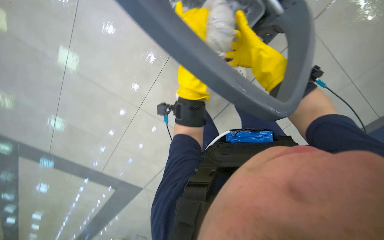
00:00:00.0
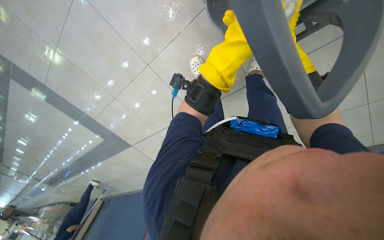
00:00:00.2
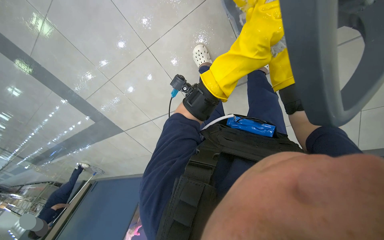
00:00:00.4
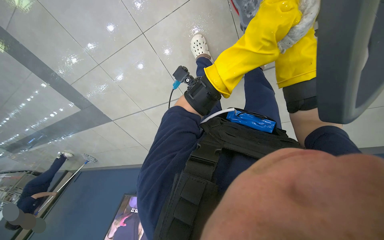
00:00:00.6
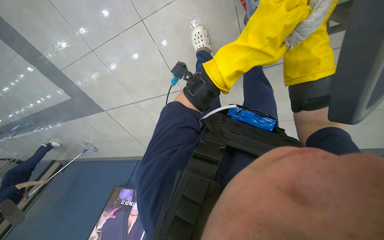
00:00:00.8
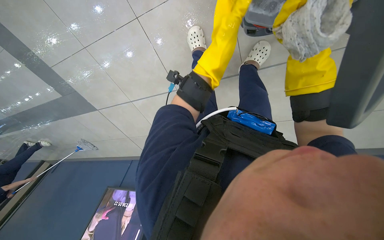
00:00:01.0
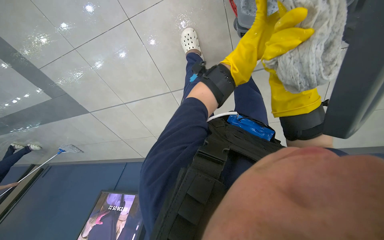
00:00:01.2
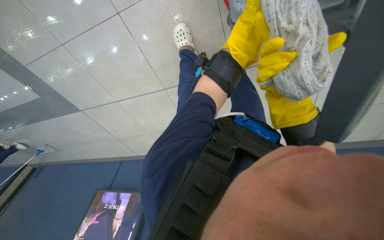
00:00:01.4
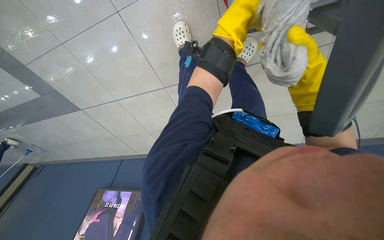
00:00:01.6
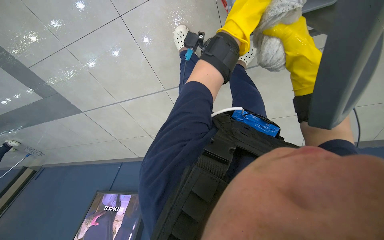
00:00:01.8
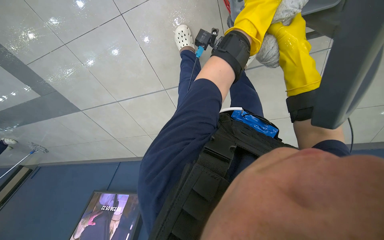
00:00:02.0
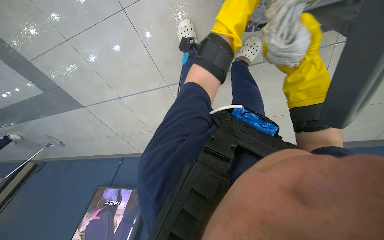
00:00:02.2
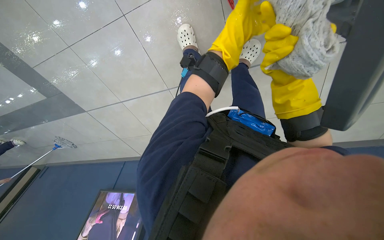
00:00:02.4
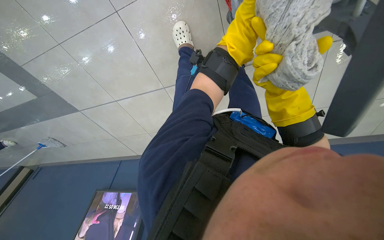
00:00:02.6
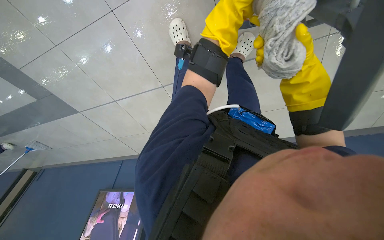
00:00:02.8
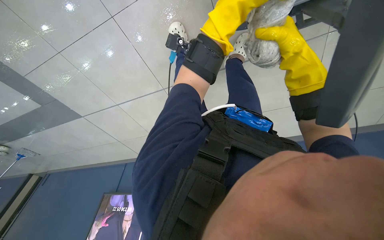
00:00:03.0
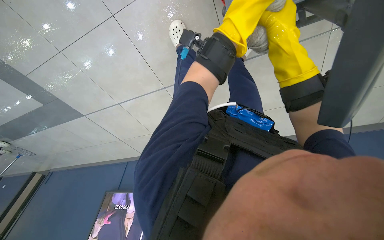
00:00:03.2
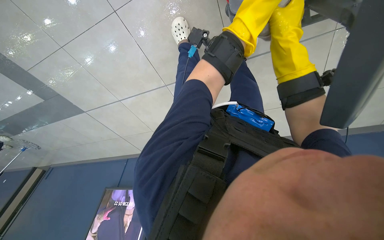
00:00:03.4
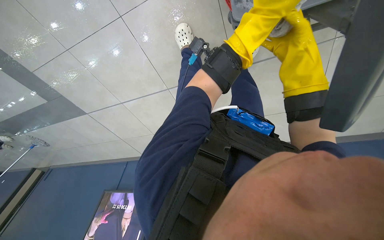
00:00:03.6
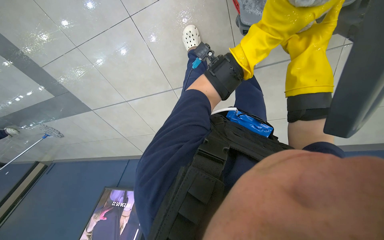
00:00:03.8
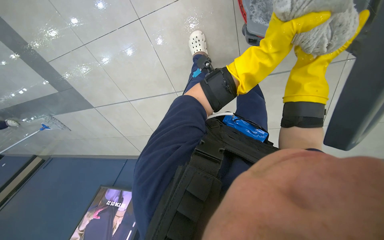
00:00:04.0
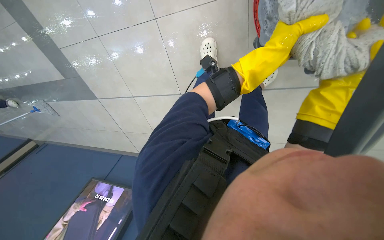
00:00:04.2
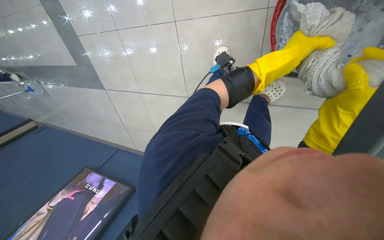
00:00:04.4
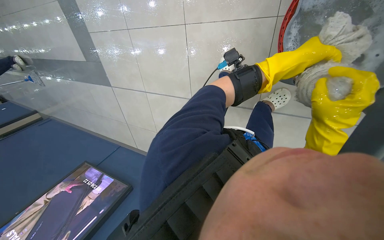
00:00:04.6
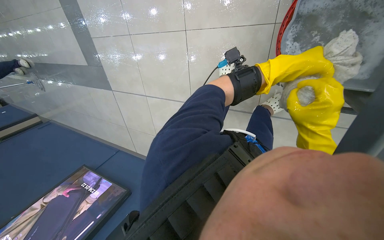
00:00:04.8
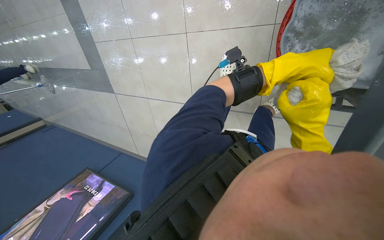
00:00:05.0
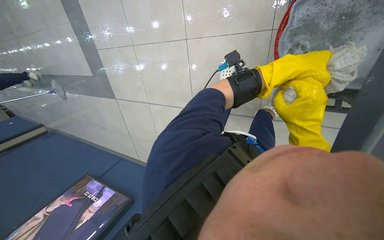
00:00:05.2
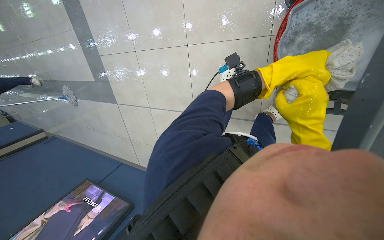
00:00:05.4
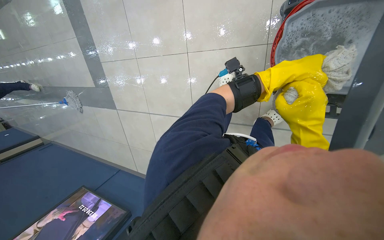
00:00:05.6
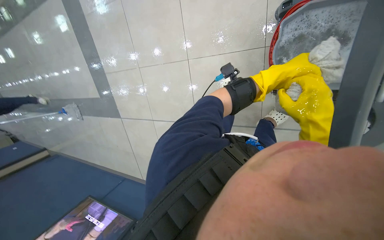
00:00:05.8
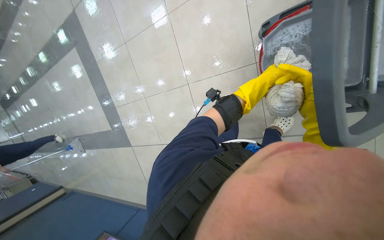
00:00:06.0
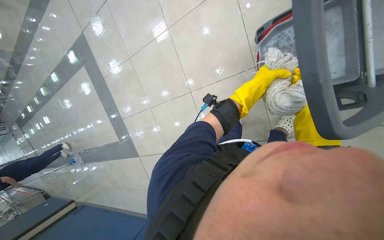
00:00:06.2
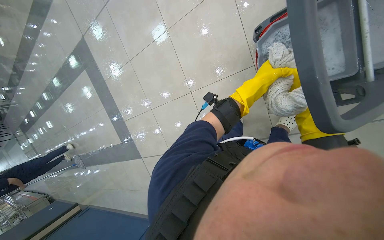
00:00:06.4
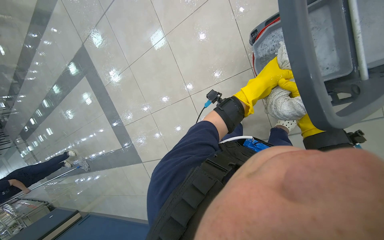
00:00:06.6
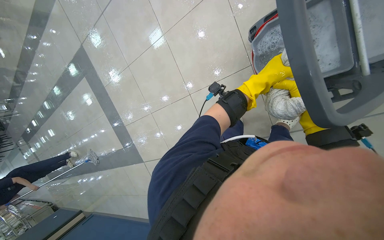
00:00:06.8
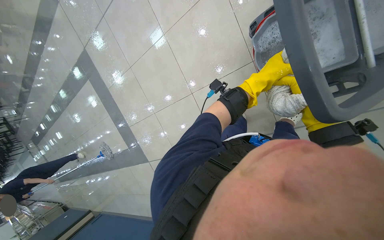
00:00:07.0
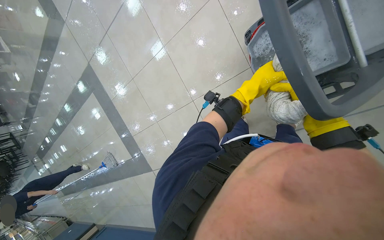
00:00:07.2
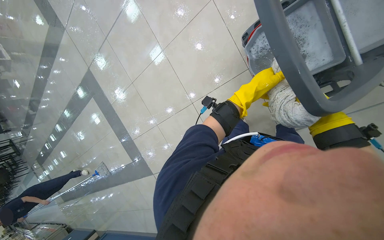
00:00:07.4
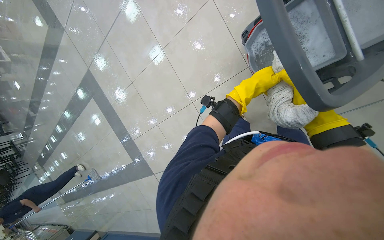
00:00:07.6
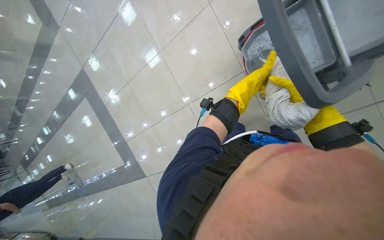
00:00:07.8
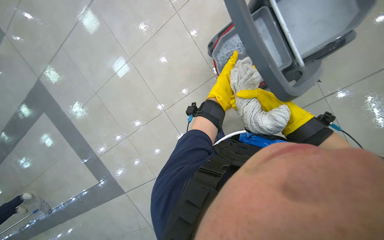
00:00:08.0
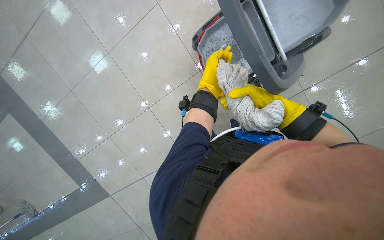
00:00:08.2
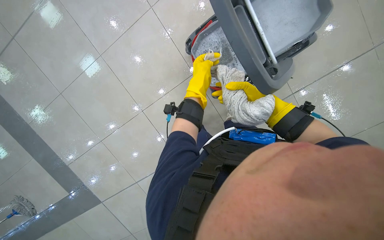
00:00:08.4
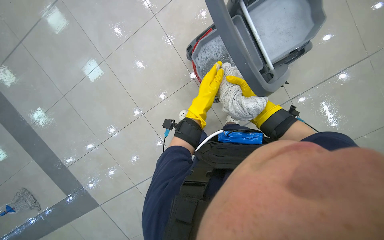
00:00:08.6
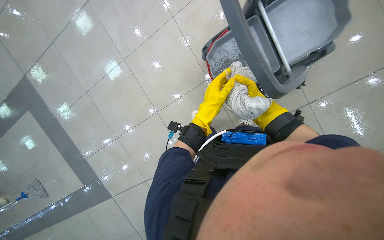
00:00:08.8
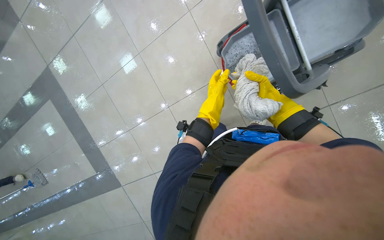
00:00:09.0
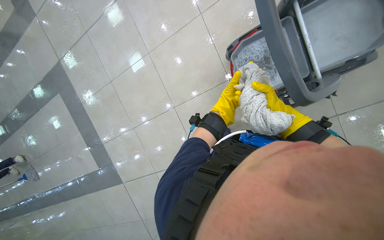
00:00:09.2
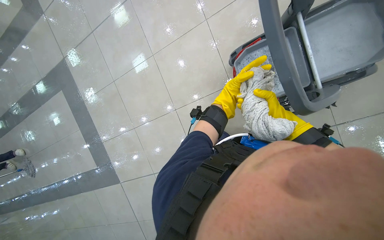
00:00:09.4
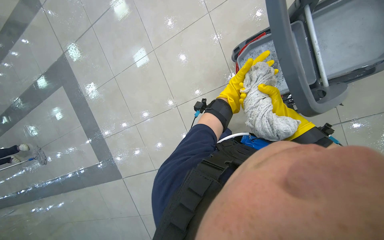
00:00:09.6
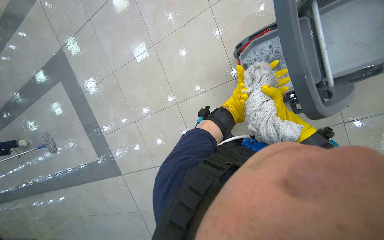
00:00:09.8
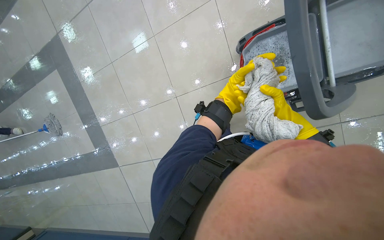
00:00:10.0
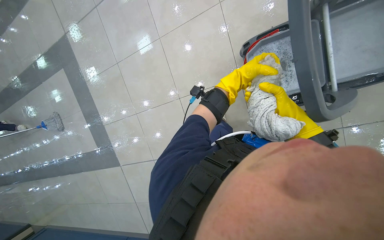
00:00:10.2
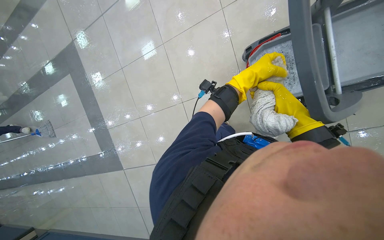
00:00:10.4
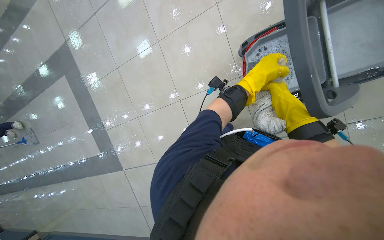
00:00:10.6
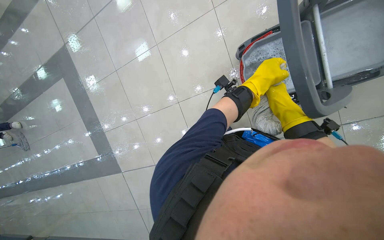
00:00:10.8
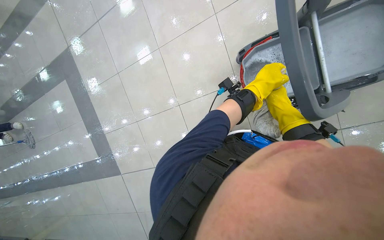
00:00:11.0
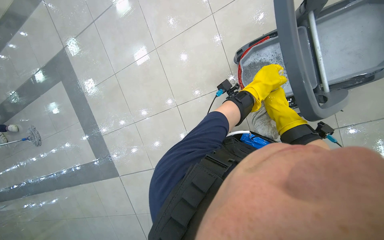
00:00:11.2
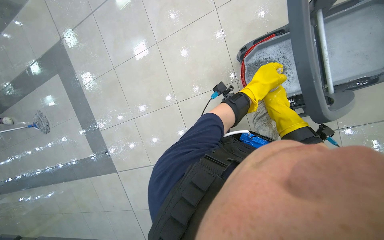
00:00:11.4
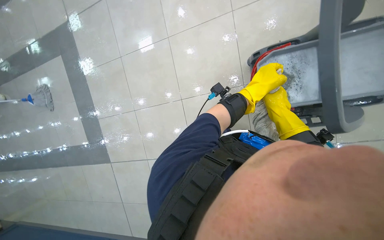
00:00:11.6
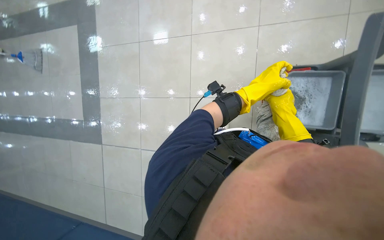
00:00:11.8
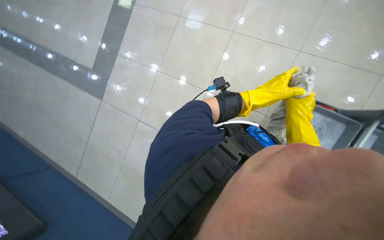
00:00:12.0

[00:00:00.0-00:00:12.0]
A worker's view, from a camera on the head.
Job: mopping floor.
The whole recording: Mopping floor. The worker continues mopping the floor, wringing the mop, moving the bucket, and adjusting the mop head.
00:00:00.0 to 00:00:01.6: The view tilts some 20 degrees downward.
00:00:01.6 to 00:00:03.0: The hands stay close to where they were, moving slightly.
00:00:04.4 to 00:00:06.0: The view tips upward by about 20 degrees.
00:00:06.0 to 00:00:07.6: The left hand shifts about 10 cm to the left.
00:00:09.0 to 00:00:10.4: The left hand moves nearer and farther over approximately 30 cm, changing direction 2 times.
00:00:10.4 to 00:00:12.0: The scene rotates clockwise by approximately 40 degrees.

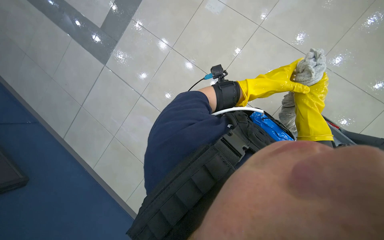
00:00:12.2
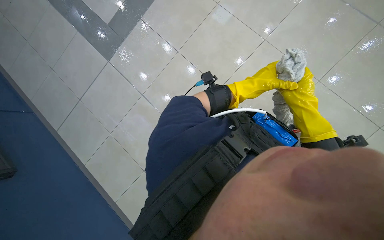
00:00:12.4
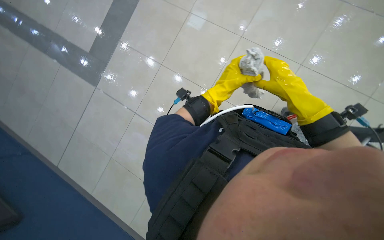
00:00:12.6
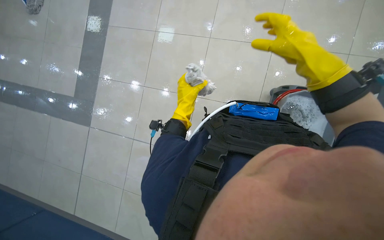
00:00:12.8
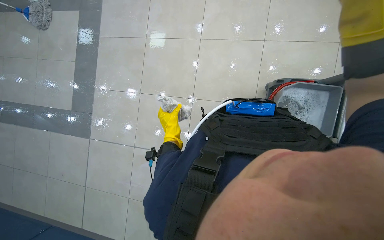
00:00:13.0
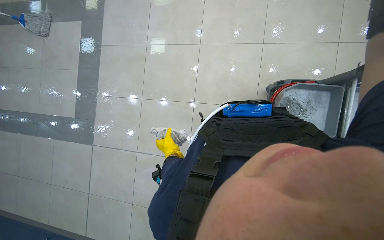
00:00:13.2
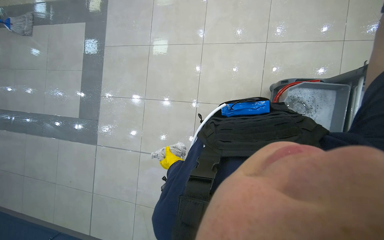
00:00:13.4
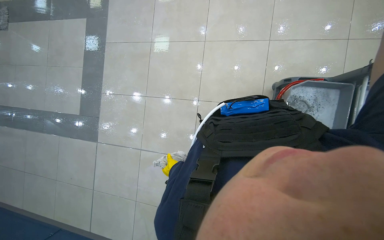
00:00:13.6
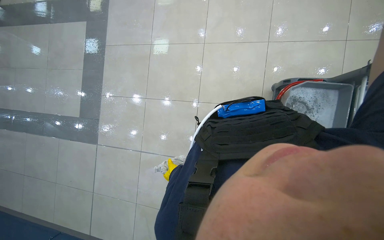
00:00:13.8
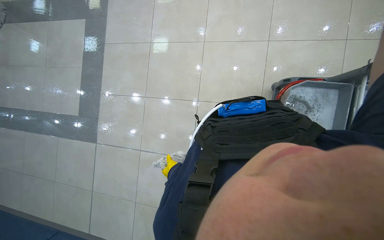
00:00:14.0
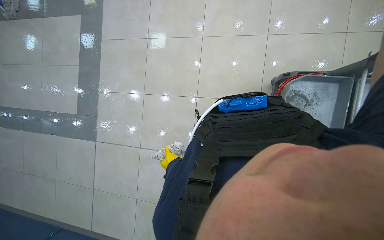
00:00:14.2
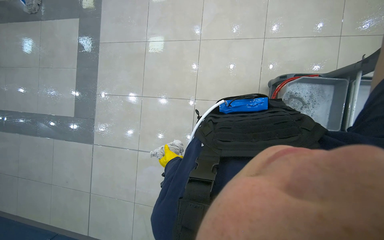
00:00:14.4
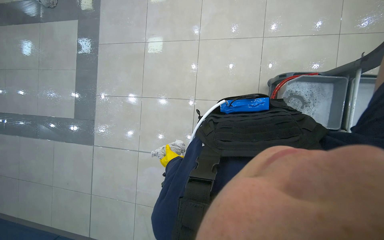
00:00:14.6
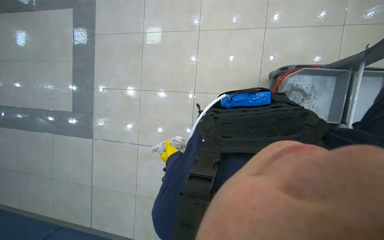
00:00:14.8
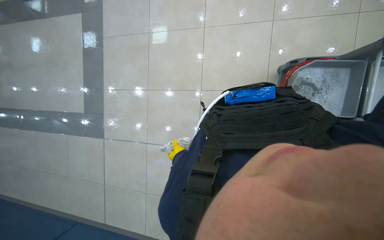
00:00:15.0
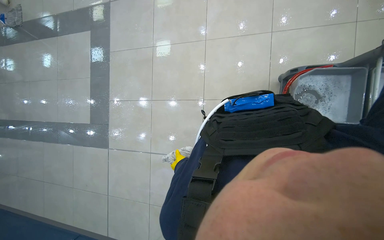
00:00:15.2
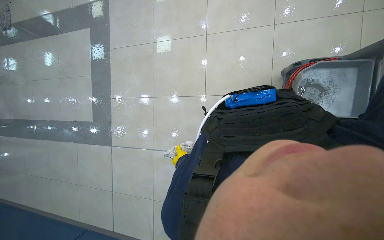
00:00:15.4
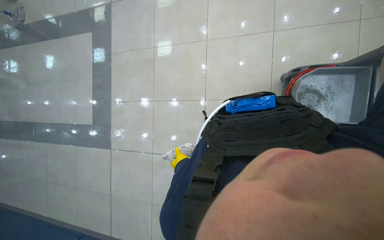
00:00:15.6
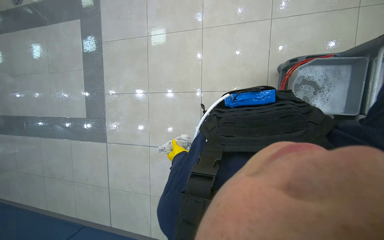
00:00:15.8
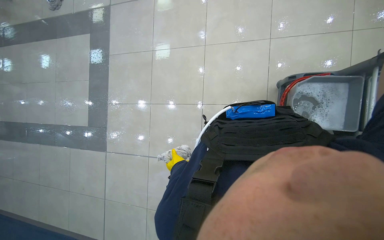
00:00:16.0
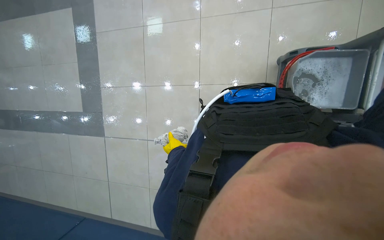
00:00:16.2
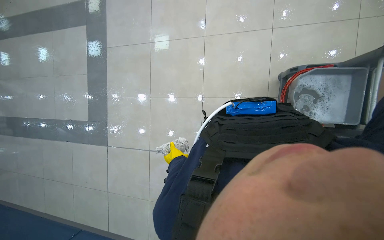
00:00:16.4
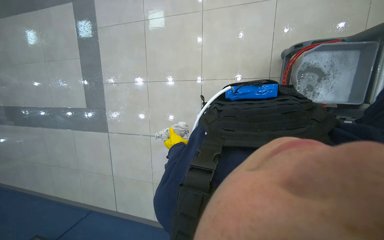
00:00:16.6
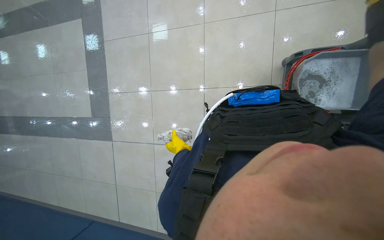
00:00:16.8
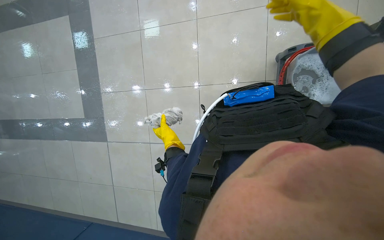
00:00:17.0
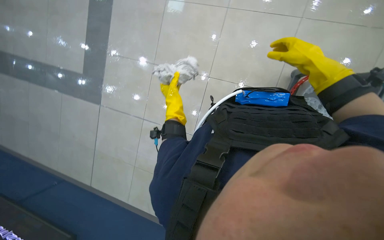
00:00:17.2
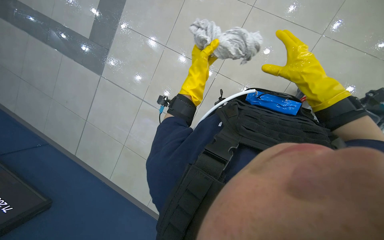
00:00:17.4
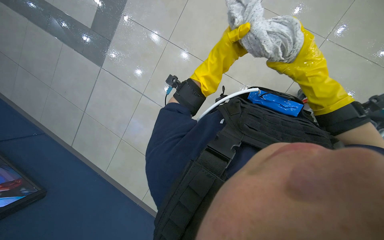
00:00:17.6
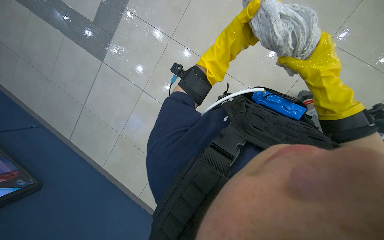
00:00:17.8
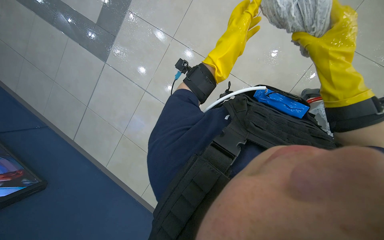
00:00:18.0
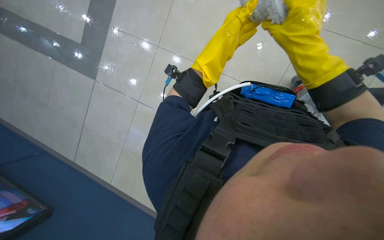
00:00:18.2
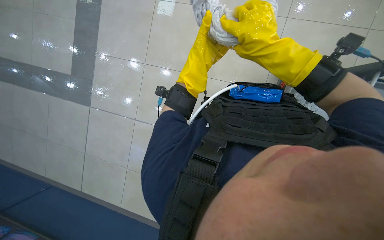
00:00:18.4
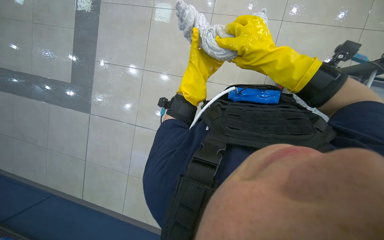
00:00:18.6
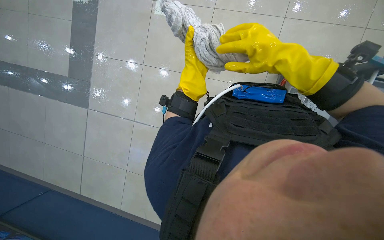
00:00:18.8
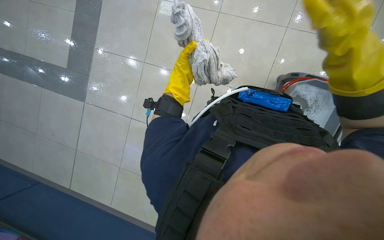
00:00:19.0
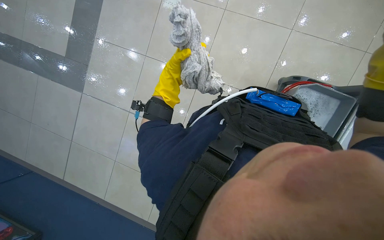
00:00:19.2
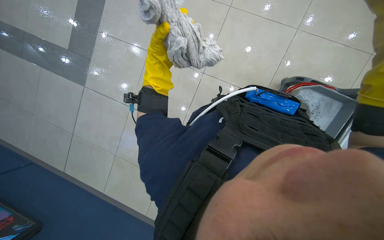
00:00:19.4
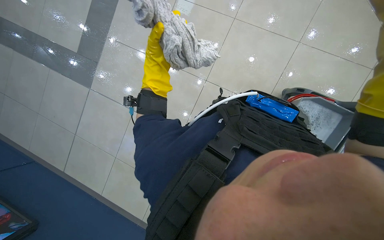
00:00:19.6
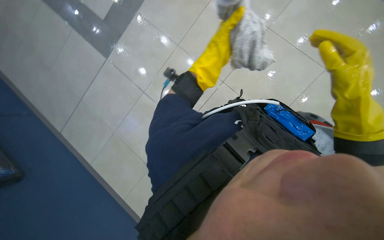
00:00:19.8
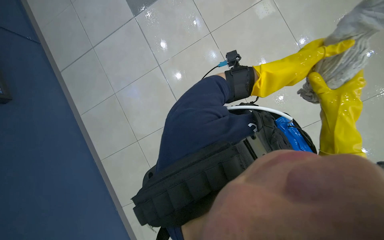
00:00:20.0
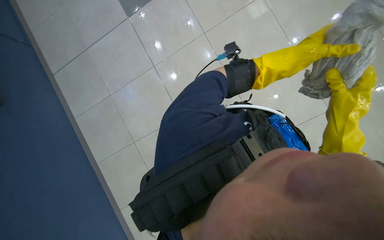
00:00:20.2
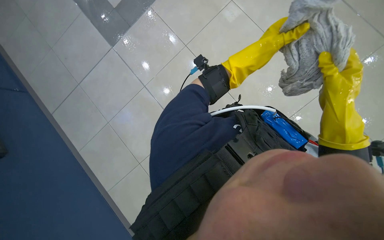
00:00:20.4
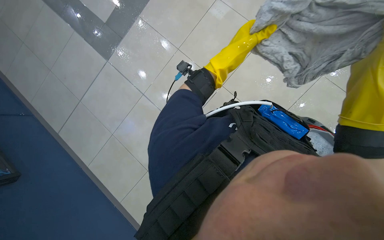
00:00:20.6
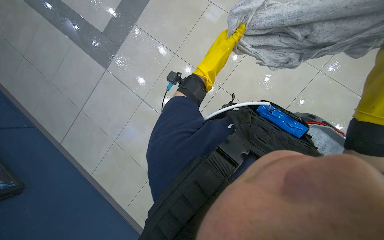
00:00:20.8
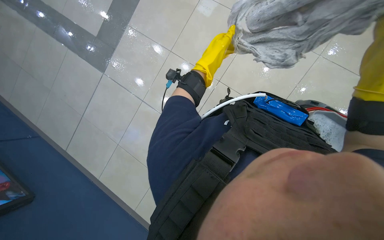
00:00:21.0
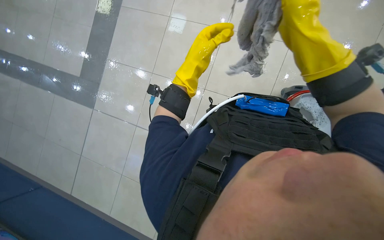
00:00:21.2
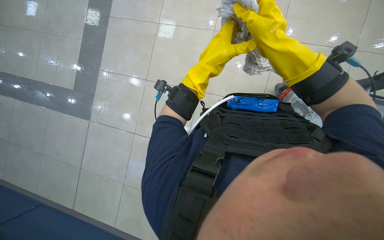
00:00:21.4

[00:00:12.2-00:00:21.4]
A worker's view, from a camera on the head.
Job: mopping floor.
The whole recording: Mopping floor. The worker continues mopping the floor, wringing the mop, moving the bucket, and adjusting the mop head.
00:00:18.4 to 00:00:19.8: The scene rotates clockwise by about 25 degrees. The left hand travels to the left and back again, roughly 20 cm each way.
00:00:19.8 to 00:00:21.4: The scene turns about 30 degrees counterclockwise in the picture.
